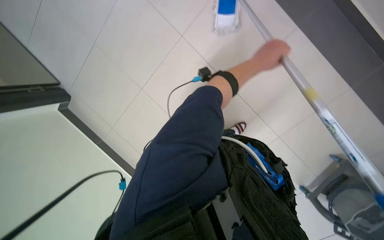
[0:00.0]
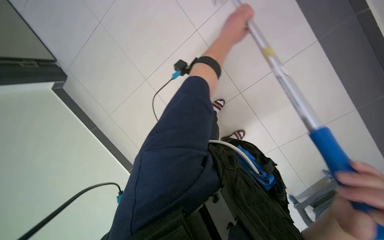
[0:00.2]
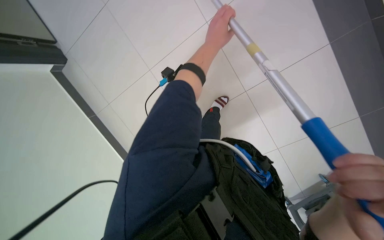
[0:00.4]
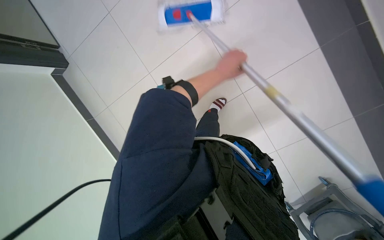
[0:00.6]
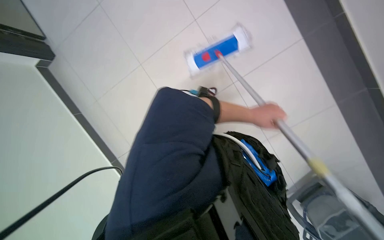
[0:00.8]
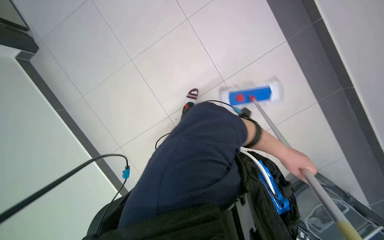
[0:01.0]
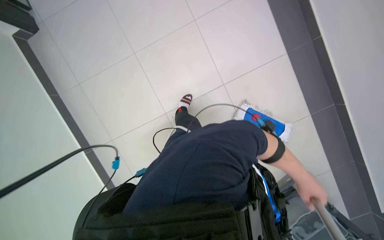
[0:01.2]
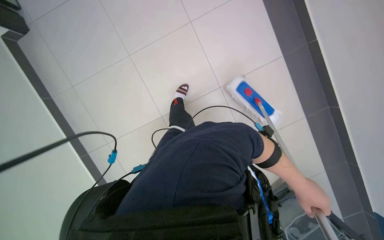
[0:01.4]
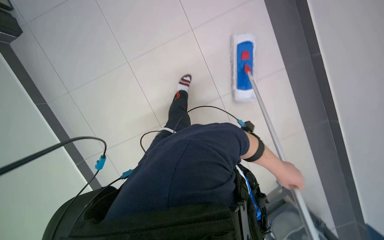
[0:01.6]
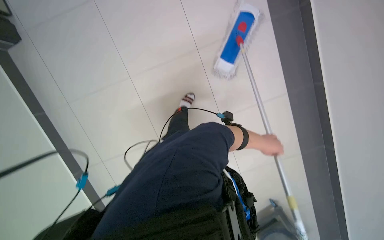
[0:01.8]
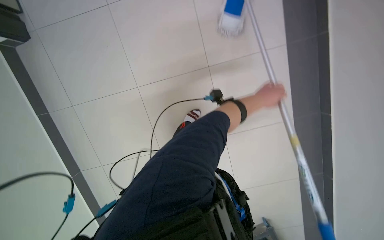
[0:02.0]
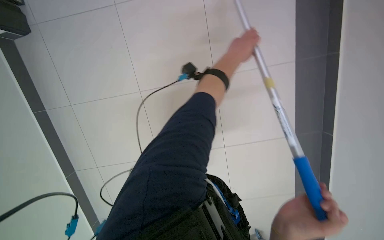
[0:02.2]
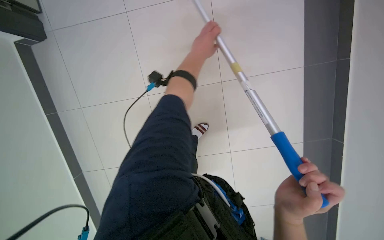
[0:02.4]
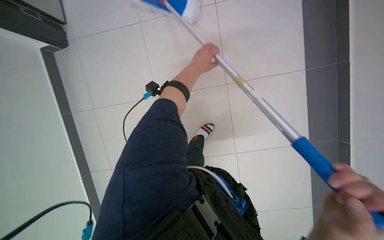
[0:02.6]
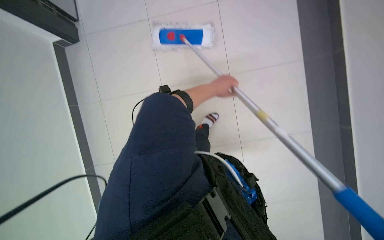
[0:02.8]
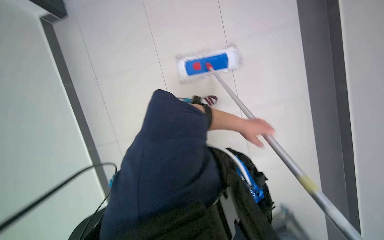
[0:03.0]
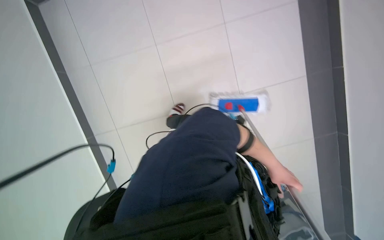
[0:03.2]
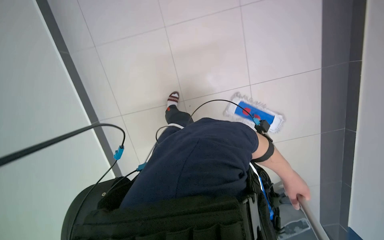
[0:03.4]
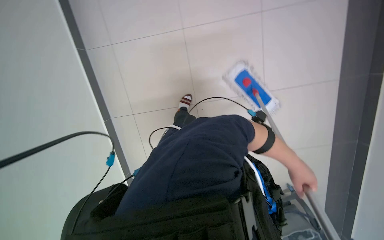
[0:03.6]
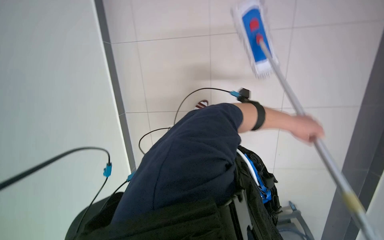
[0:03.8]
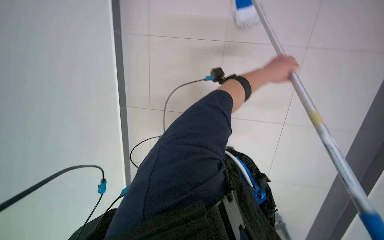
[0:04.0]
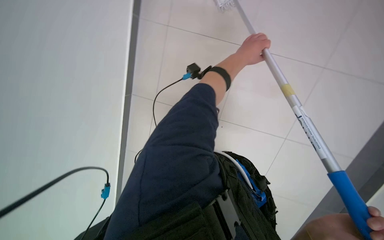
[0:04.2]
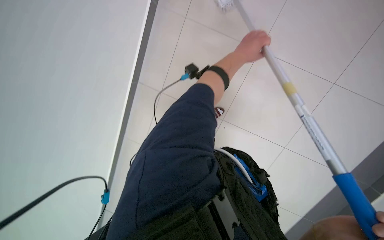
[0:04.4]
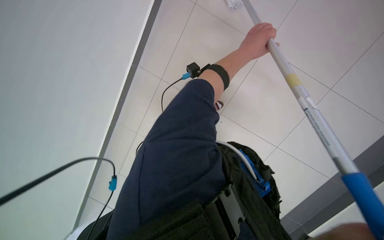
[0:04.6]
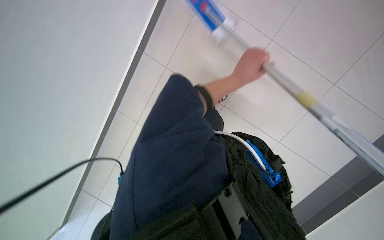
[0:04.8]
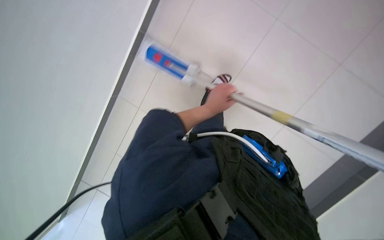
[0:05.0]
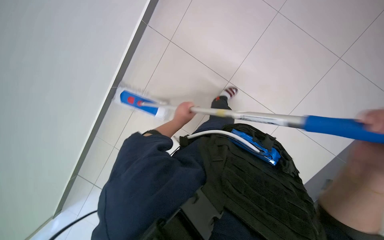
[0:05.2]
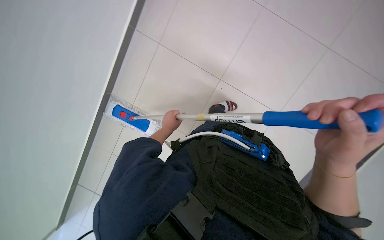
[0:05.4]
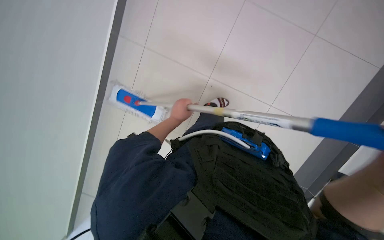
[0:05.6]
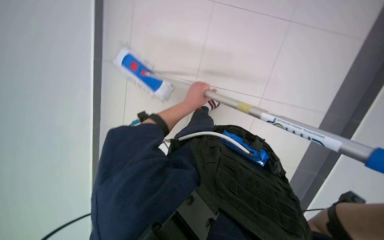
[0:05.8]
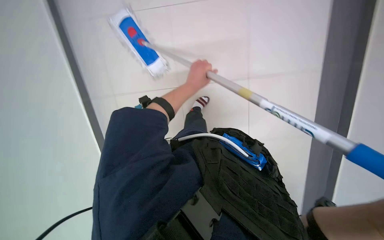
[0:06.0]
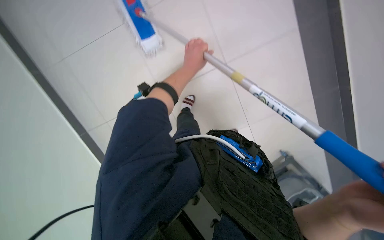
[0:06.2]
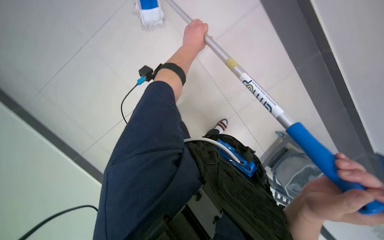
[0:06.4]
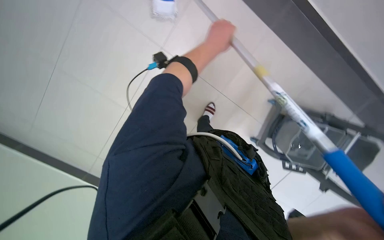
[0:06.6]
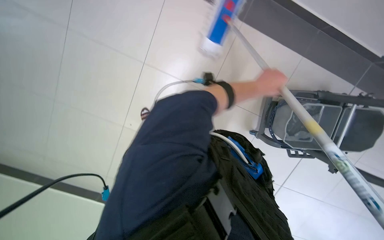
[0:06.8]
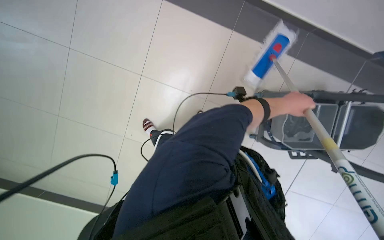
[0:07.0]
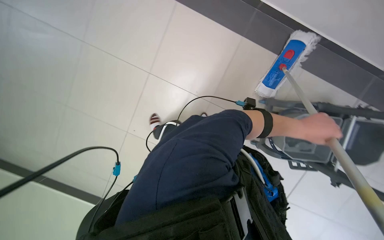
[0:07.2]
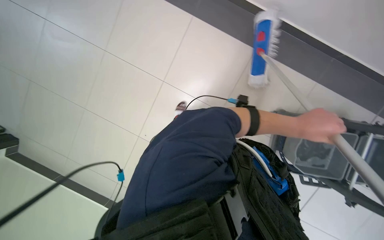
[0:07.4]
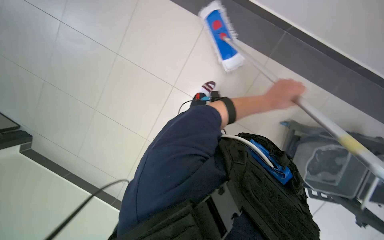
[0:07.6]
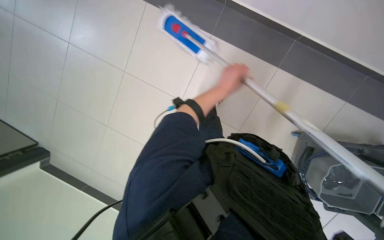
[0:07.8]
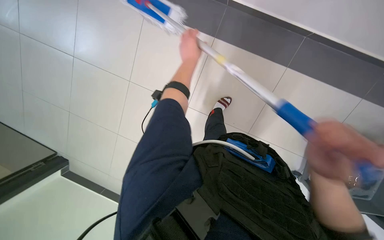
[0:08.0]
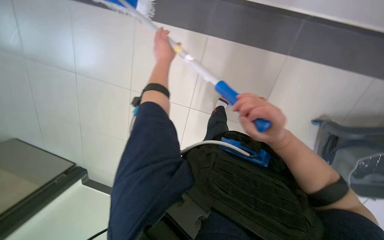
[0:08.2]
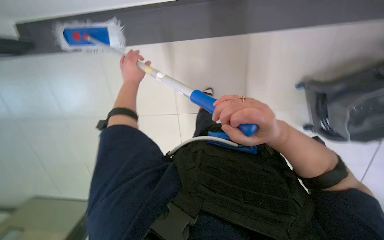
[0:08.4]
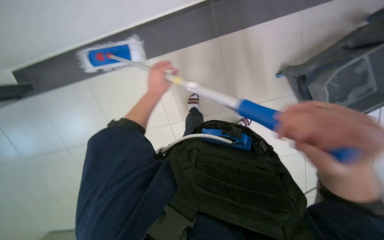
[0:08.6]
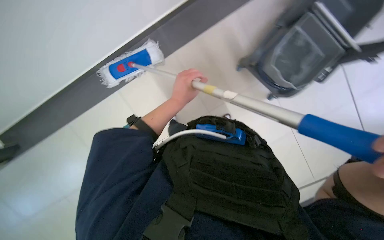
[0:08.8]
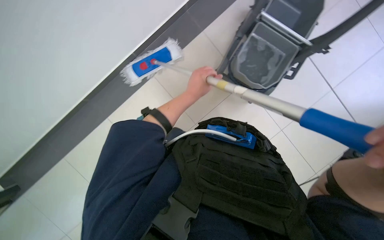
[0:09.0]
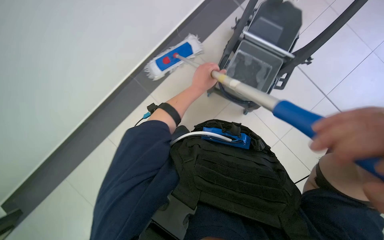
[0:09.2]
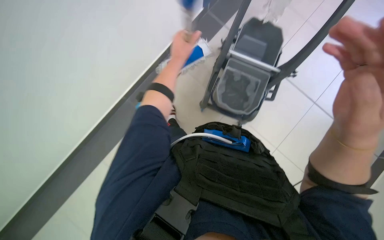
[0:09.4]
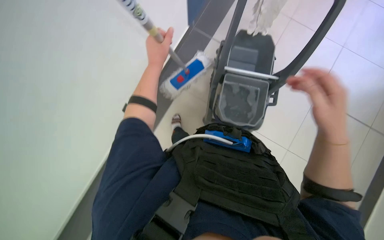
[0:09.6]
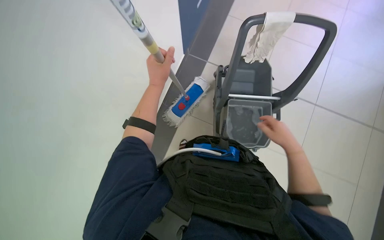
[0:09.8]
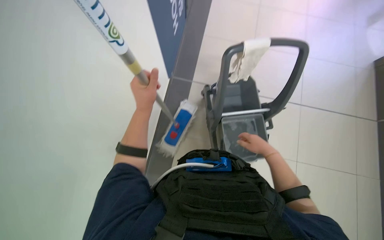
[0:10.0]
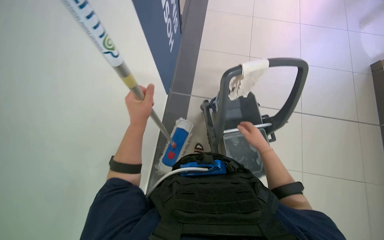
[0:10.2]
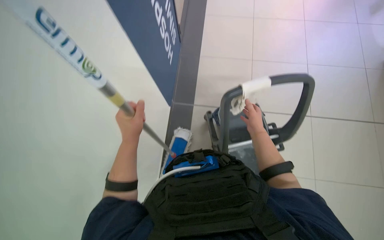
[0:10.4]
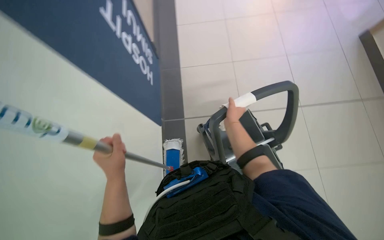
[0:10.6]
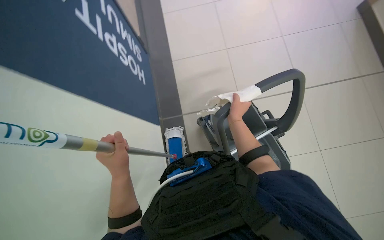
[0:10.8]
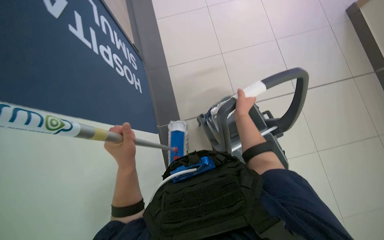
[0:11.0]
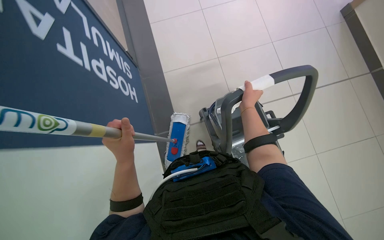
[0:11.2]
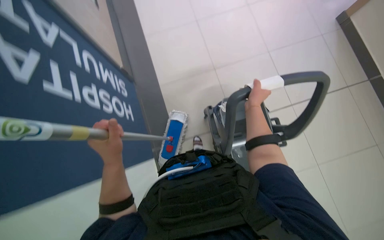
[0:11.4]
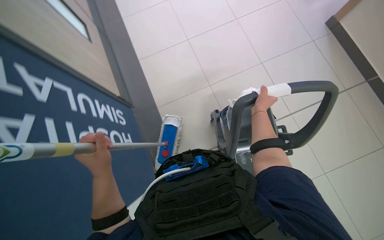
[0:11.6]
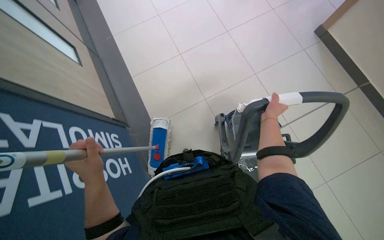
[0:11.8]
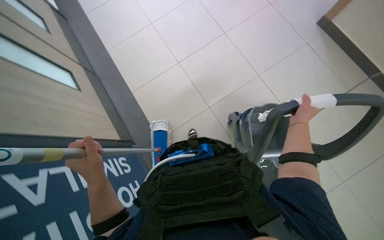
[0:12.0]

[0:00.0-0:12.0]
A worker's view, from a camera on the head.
Job: mopping floor.
The whole recording: Mopping tiled floor. The worker mops the tiled floor, occasionally moving the mop bucket and cleaning the mop head.
0:00.0 to 0:01.6: The camera pitches downward, by some 20 degrees. The left hand travels down the picture and to the right by approximately 30 cm.
0:01.6 to 0:03.0: The camera sweeps to the left, by about 20 degrees. The left hand goes roughly 35 cm up the picture and to the left.
0:03.0 to 0:04.4: The left hand heads up the picture, covering approximately 25 cm.
0:04.4 to 0:06.0: The left hand goes some 15 cm to the left.
0:06.0 to 0:07.6: The left hand heads to the right, covering approximately 10 cm.
0:07.6 to 0:09.0: Everything in view rotates roughly 25 degrees counterclockwise. The left hand moves to the left and up the picture, approximately 35 cm.
0:09.0 to 0:10.4: The camera pitches upward, by about 45 degrees.
0:10.4 to 0:12.0: The right hand moves to the right, roughly 15 cm.

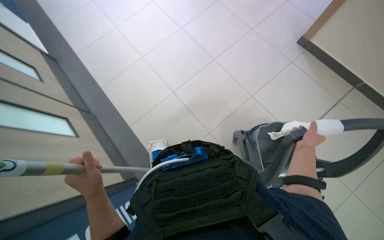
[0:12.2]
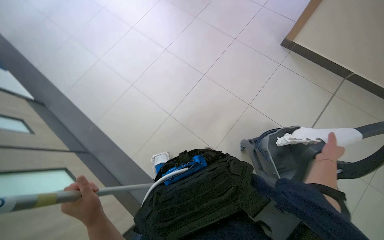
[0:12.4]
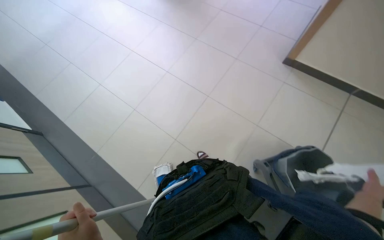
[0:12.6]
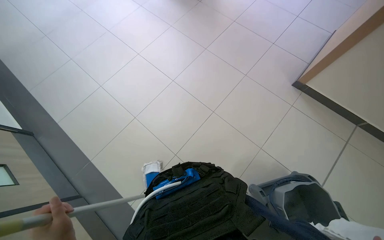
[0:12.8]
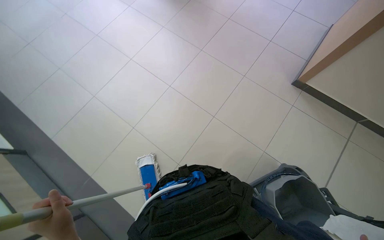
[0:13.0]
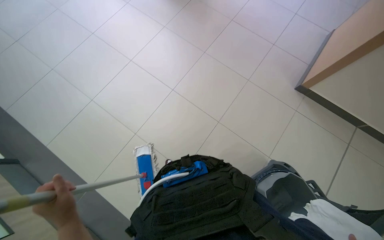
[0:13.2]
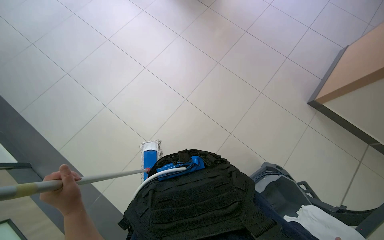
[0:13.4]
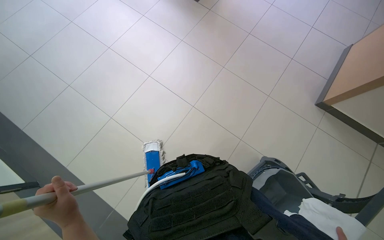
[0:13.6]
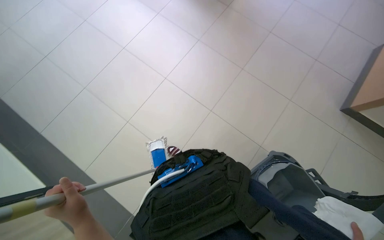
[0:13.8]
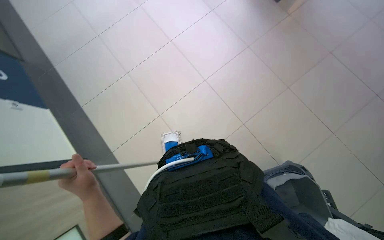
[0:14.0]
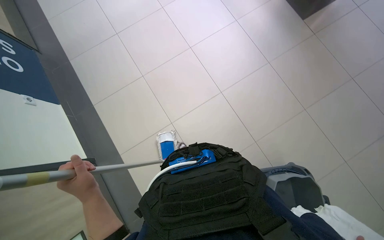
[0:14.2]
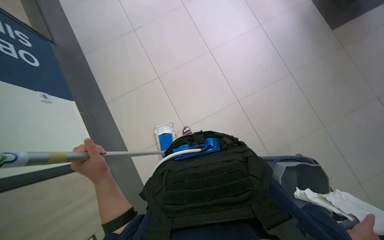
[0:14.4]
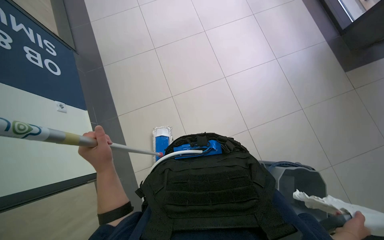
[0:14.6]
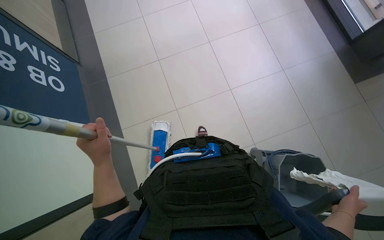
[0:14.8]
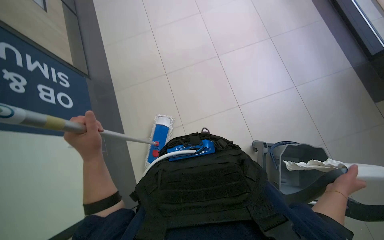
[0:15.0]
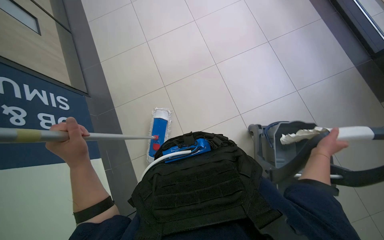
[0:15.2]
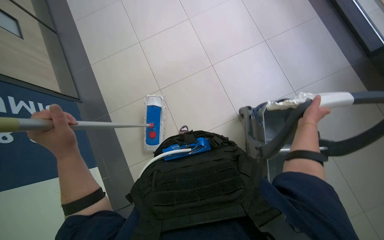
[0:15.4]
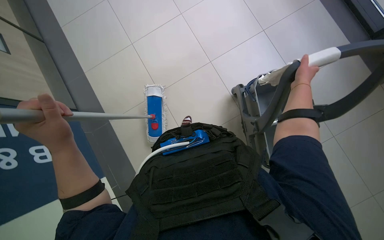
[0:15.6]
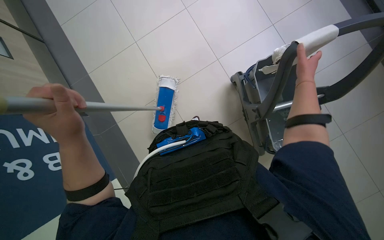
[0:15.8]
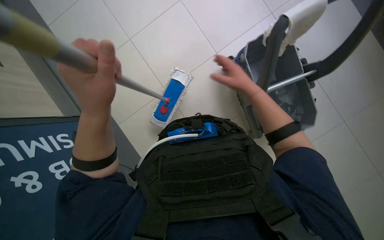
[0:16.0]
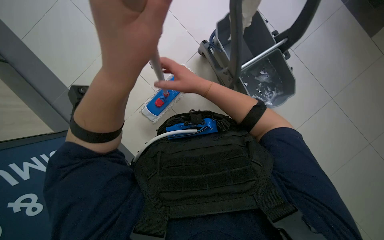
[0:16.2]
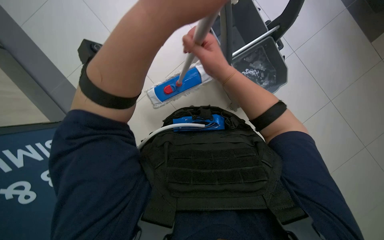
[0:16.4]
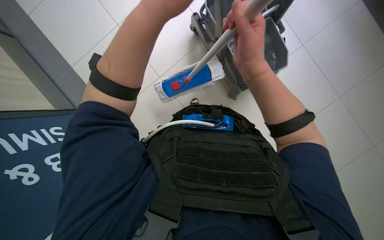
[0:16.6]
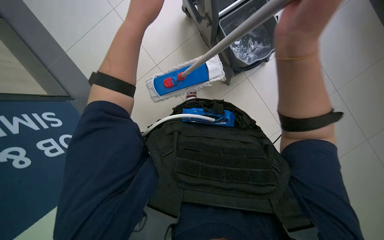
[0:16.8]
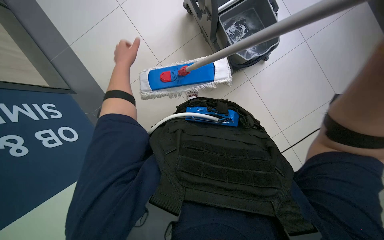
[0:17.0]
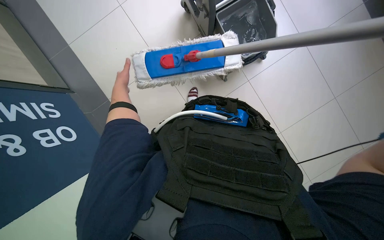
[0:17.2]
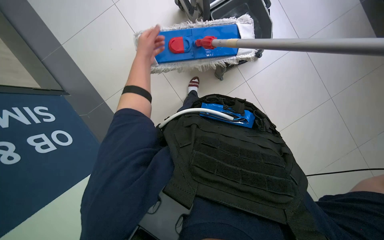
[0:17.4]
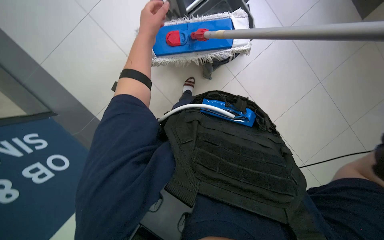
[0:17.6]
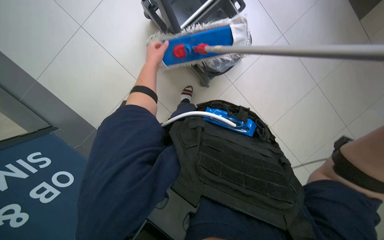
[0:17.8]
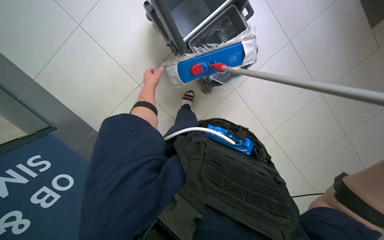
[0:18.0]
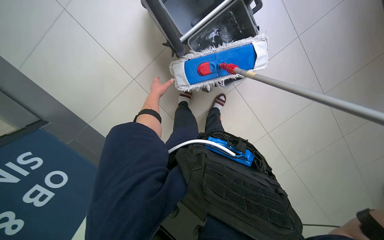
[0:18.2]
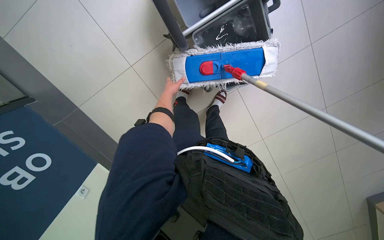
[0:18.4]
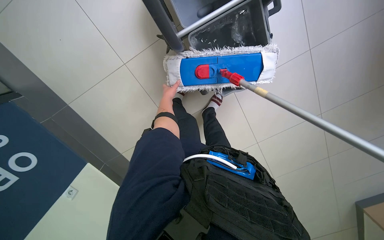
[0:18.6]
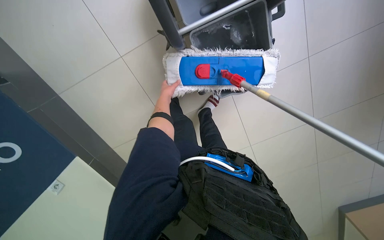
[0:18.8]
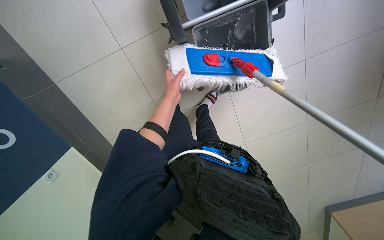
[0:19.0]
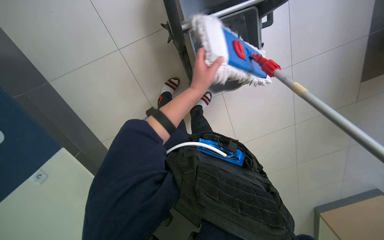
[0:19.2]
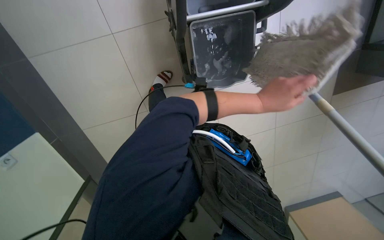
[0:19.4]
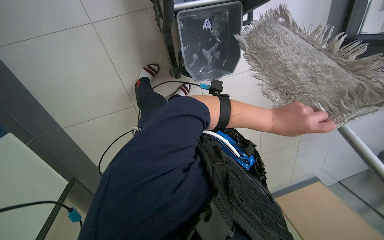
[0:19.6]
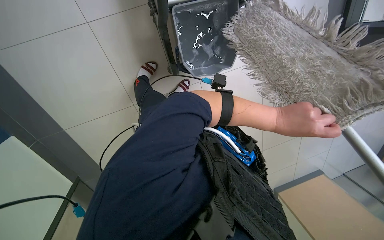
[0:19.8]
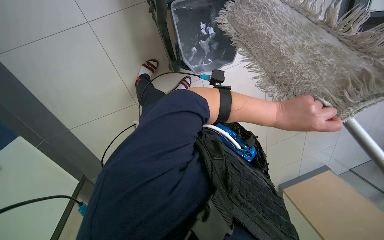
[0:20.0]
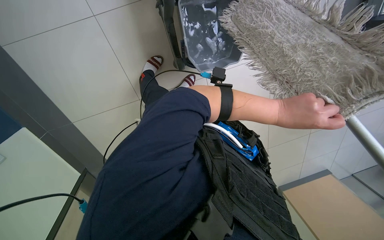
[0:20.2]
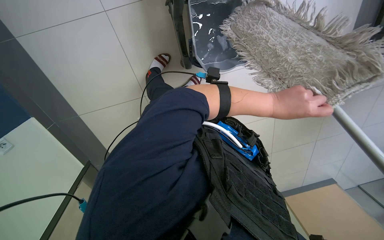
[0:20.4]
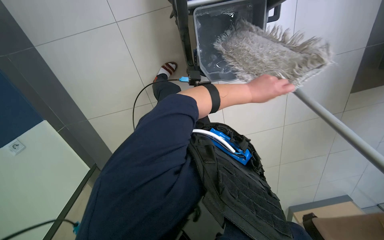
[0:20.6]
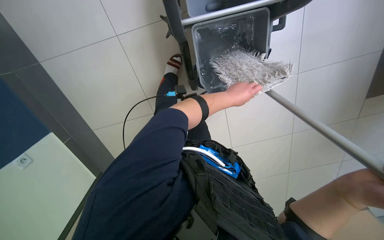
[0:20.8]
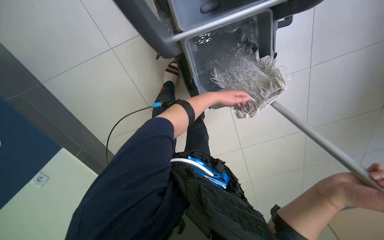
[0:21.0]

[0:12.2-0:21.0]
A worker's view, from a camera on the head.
Job: mopping floor.
The whole recording: Mopping tiled floor. The worker mops the tiled floor, occasionally moving the mop bucket and cleaning the mop head.
0:12.2 to 0:13.6: The camera is carried about 60 cm.
0:13.6 to 0:15.2: The left hand goes roughly 10 cm up the picture.
0:15.2 to 0:16.6: The view tilts about 20 degrees downward.
0:16.6 to 0:18.0: The left hand goes nearer and farther, about 35 cm each way, reversing 2 times.
0:18.0 to 0:19.6: The camera is aimed roughly 25 degrees further to the right. The left hand heads to the right, down the picture and nearer to the camera, covering about 50 cm.
0:19.6 to 0:21.0: The left hand is displaced to the left by some 10 cm.
